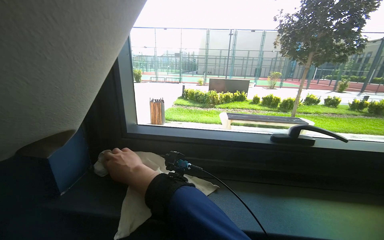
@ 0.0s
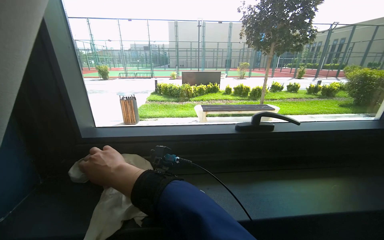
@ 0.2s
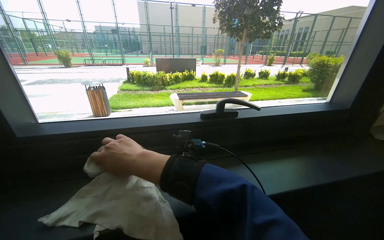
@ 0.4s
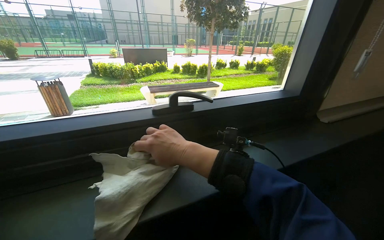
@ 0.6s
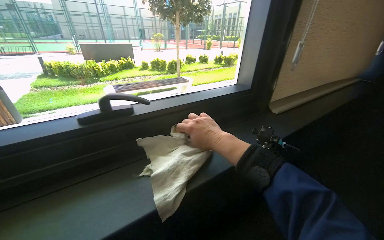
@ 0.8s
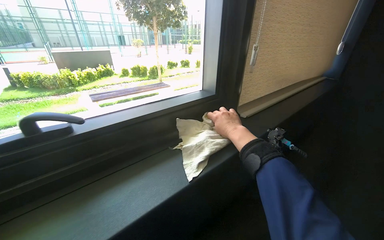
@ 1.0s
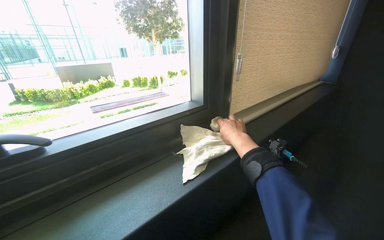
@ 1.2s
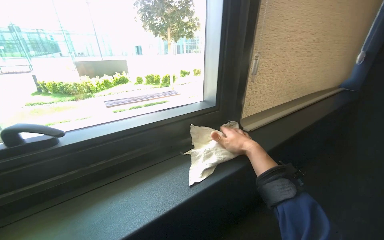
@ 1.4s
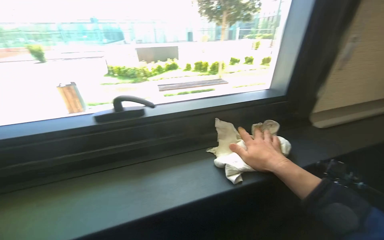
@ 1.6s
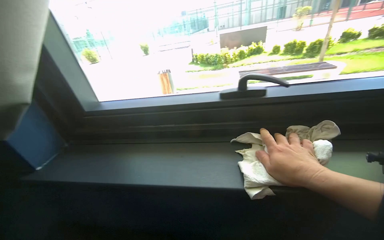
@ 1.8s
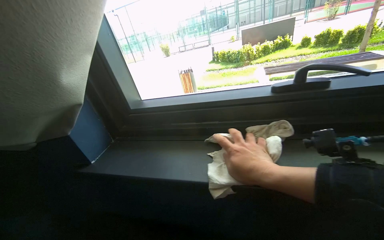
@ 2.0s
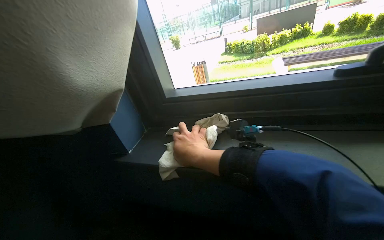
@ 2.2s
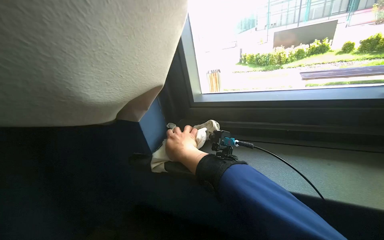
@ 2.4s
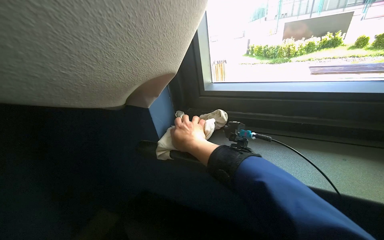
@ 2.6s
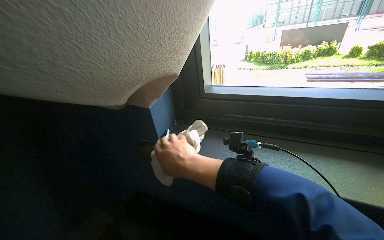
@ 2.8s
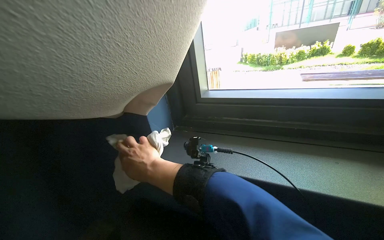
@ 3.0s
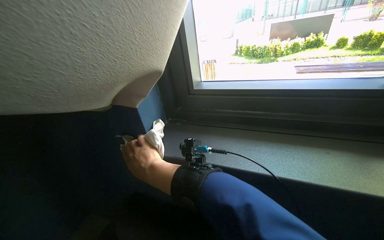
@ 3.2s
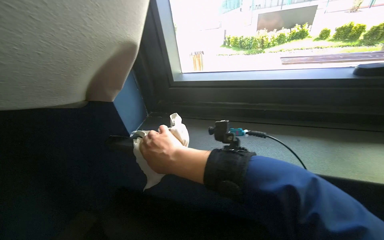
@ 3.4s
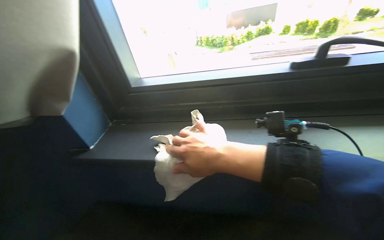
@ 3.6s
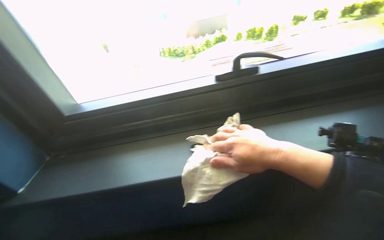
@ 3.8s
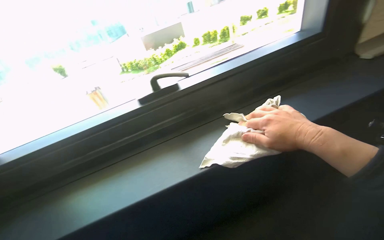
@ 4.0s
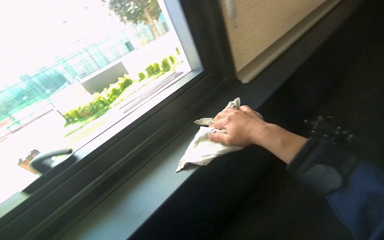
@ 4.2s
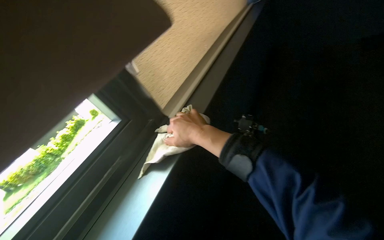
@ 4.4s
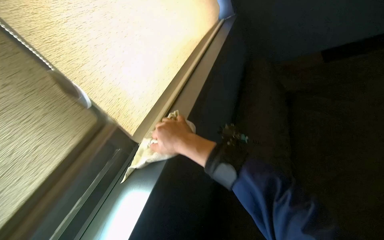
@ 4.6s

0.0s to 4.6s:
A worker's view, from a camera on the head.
Job: wiping surfaces.
The whole recording: Wiping window sills. The worker wipes the window sills with a cloth, adjusting the blinds.
0.0s to 1.6s: The wearer looks some 20 degrees further to the right.
1.6s to 3.0s: The head rotates about 40 degrees to the left.
3.0s to 4.6s: The head rotates approximately 85 degrees to the right. The view tilts about 15 degrees upward.

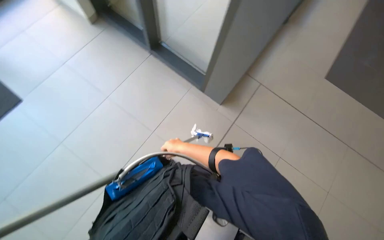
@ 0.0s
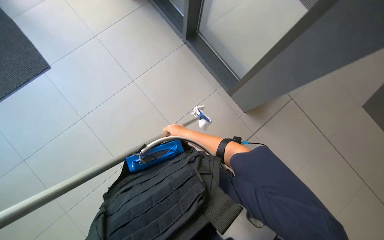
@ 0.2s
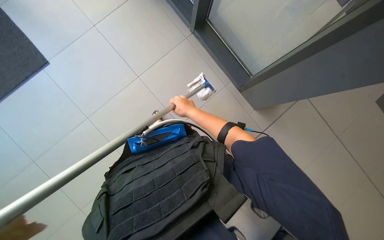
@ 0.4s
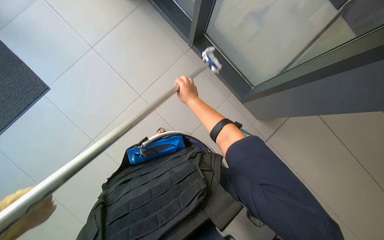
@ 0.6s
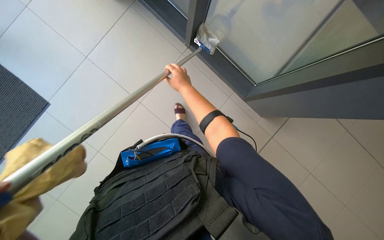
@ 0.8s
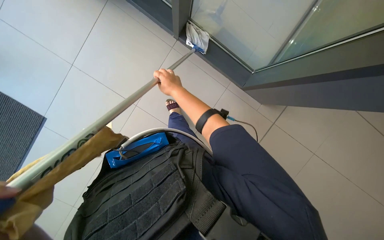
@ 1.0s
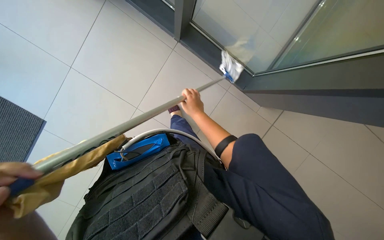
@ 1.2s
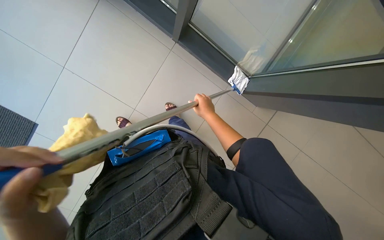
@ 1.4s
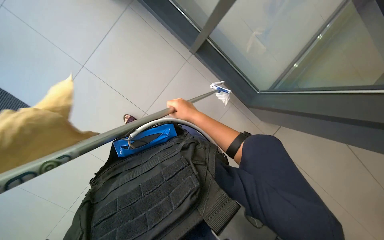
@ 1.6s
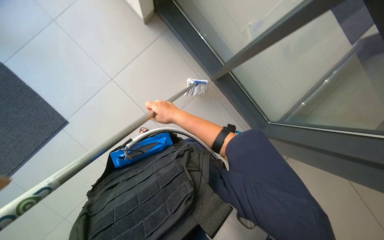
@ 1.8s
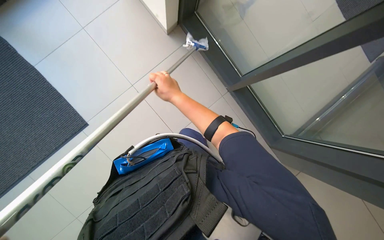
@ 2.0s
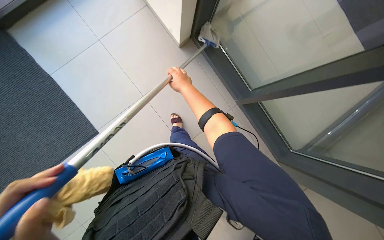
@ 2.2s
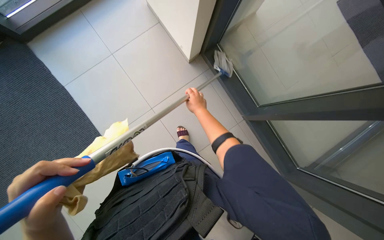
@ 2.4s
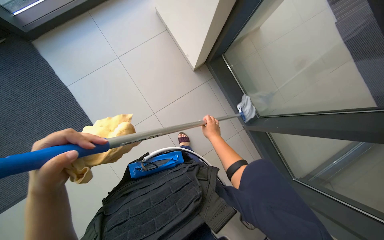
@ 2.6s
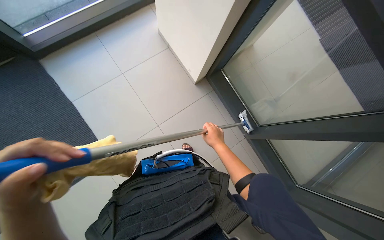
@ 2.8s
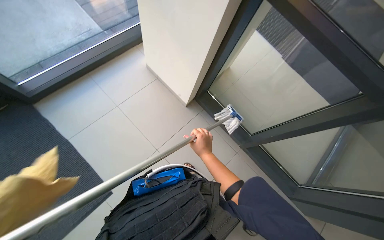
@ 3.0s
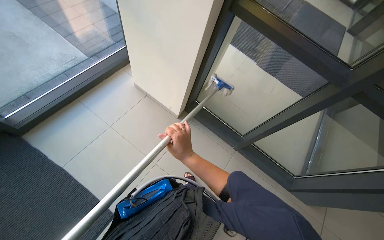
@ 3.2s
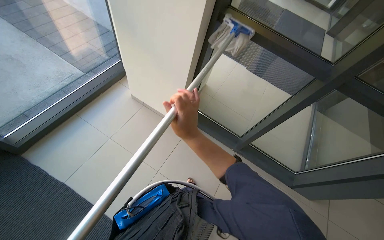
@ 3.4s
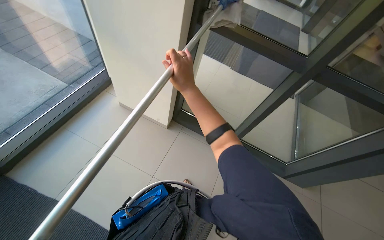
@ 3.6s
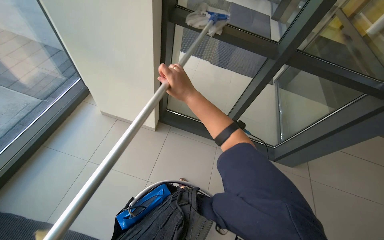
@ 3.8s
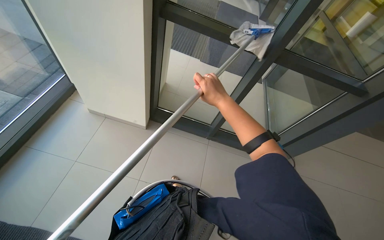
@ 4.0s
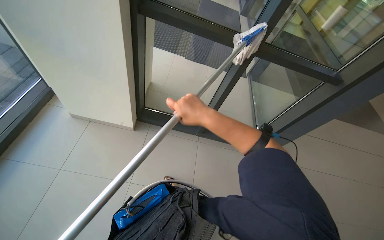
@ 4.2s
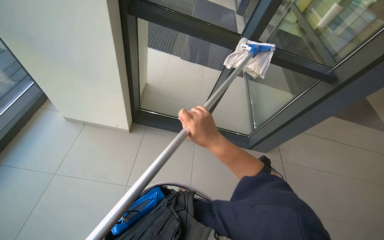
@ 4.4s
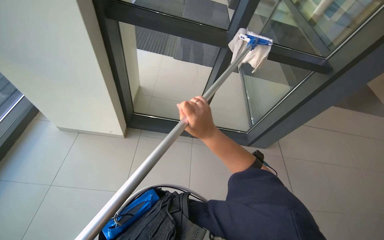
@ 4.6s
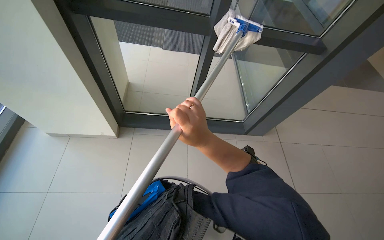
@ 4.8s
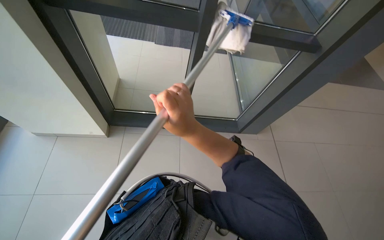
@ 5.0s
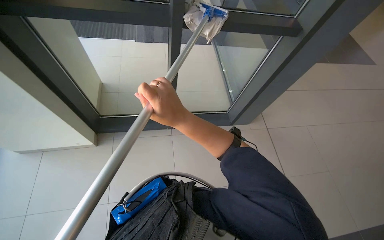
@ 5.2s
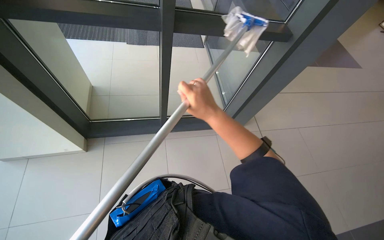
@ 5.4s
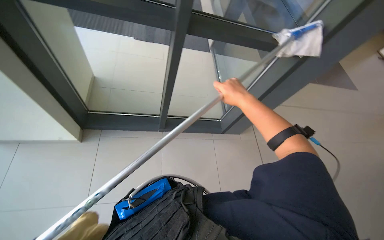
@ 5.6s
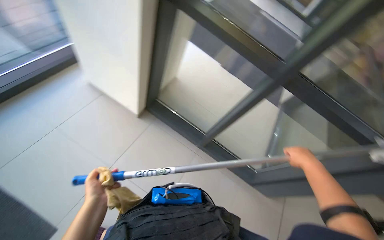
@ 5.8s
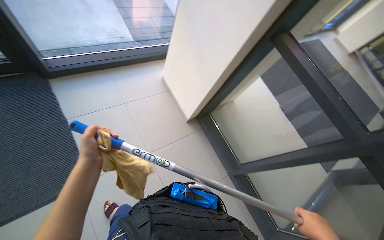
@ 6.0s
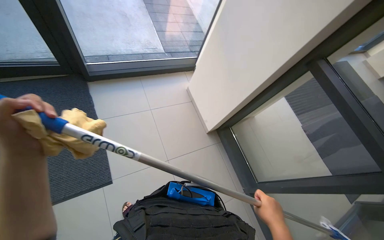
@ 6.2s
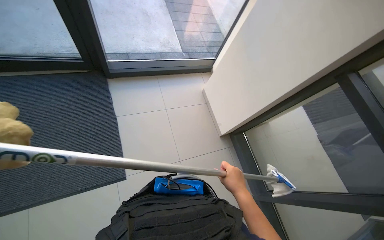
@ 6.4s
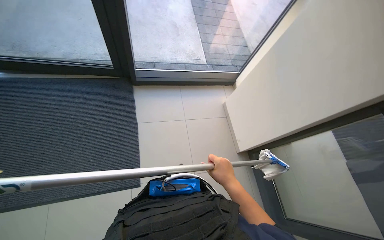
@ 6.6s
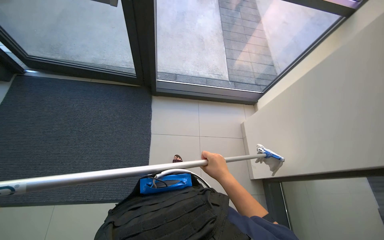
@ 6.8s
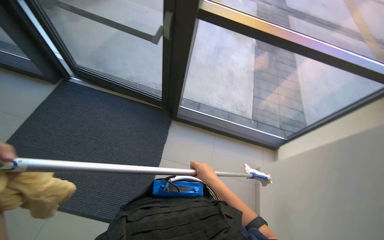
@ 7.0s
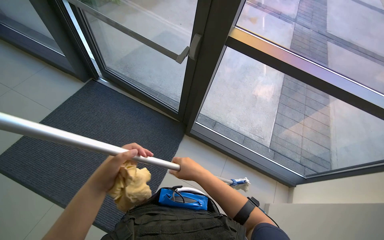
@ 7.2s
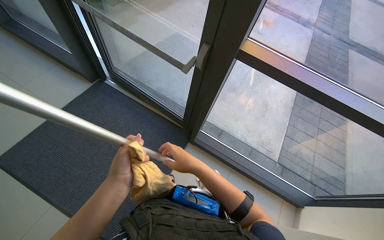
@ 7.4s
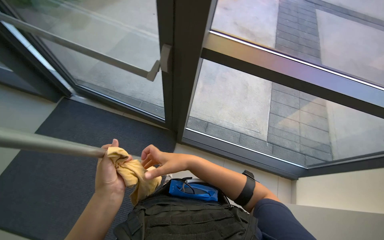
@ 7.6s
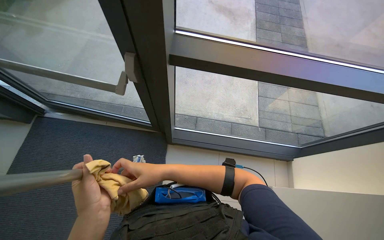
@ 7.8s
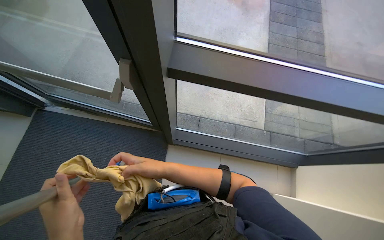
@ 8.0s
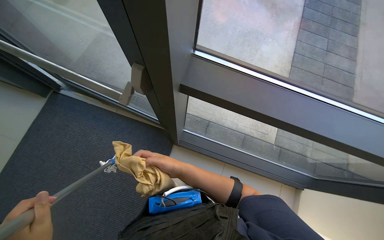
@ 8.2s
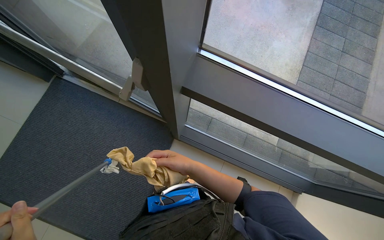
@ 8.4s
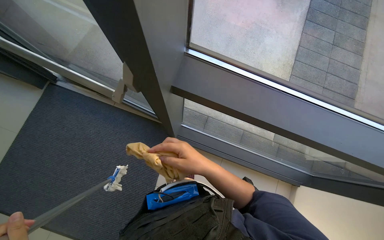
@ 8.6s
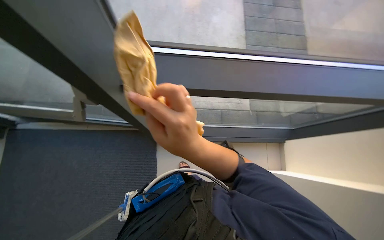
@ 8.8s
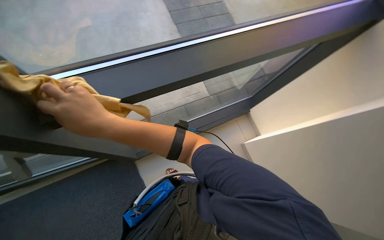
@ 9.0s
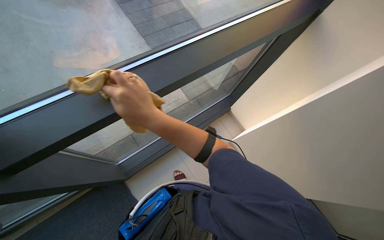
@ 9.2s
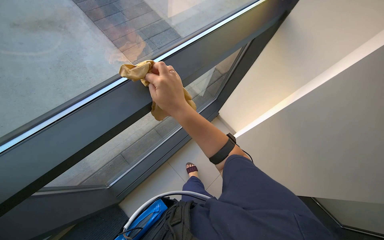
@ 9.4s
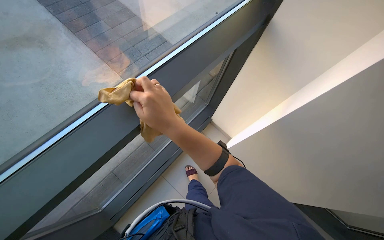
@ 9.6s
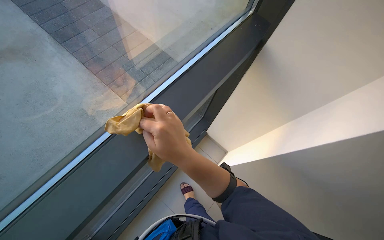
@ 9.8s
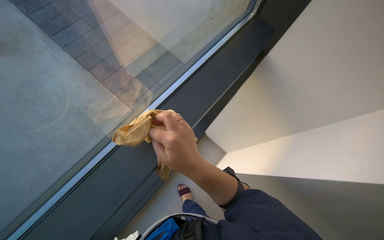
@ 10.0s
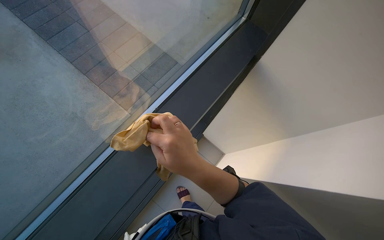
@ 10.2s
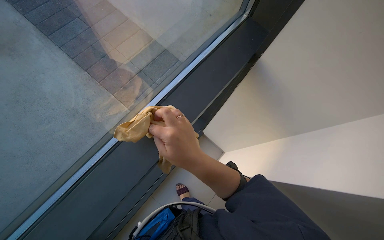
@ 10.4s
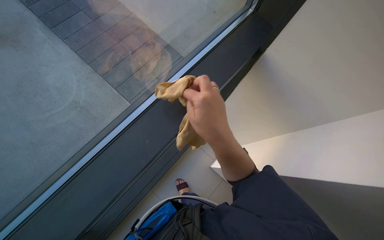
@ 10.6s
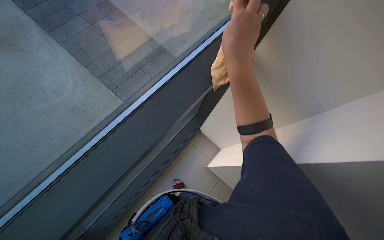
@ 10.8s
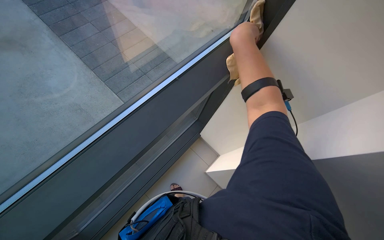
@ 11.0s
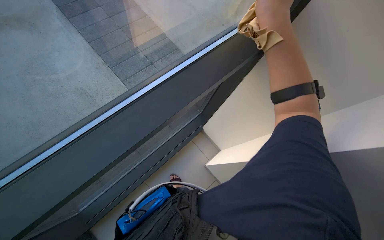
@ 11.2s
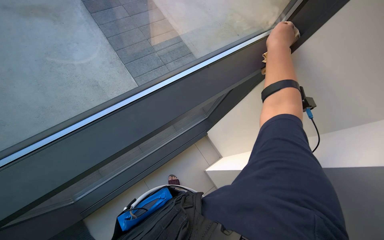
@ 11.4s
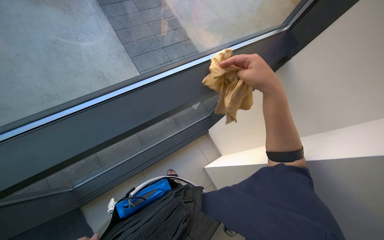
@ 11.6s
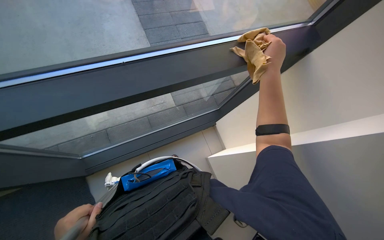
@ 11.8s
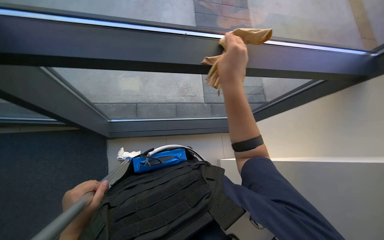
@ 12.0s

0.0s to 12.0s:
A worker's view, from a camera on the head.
Job: cleaning windows.
The whole recording: Cleaning large windows. The worker cleans large glass windows and their frames using a long-handled tool and a cloth.
1.6s to 3.0s: The camera pitches upward, by roughly 20 degrees.
3.0s to 4.4s: The wearer's head swings about 35 degrees to the right. The right hand moves nearer to the camera, some 20 cm, and reaches some 25 cm up the picture, then returns.
6.0s to 7.6s: The camera is carried roughly 80 cm. The wearer looks some 55 degrees further to the left. The view tips upward by about 20 degrees.
9.0s to 10.4s: The head rotates roughly 30 degrees to the right.
10.4s to 12.0s: The wearer moves about 40 cm. The scene turns some 40 degrees clockwise in the picture.

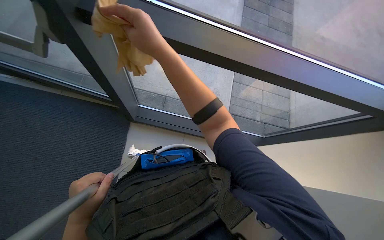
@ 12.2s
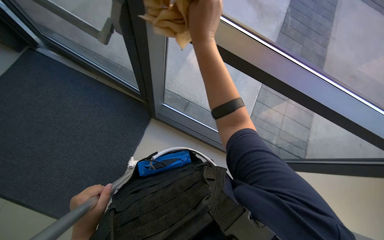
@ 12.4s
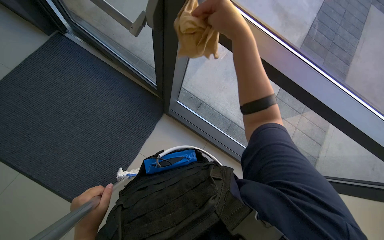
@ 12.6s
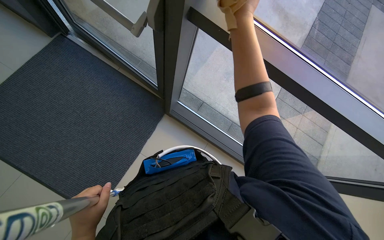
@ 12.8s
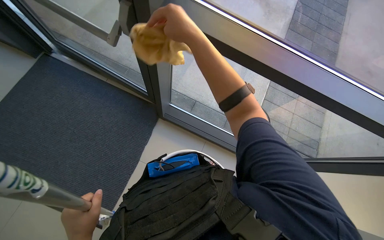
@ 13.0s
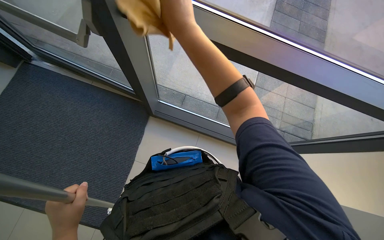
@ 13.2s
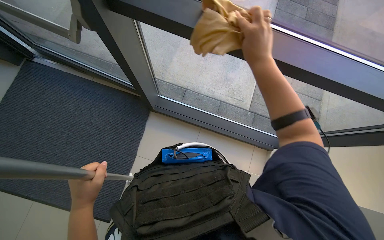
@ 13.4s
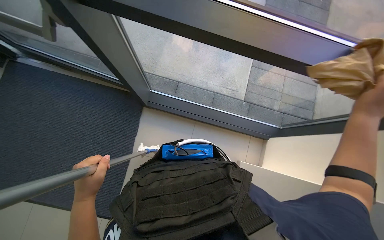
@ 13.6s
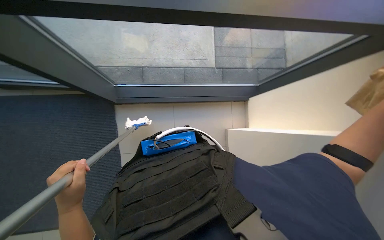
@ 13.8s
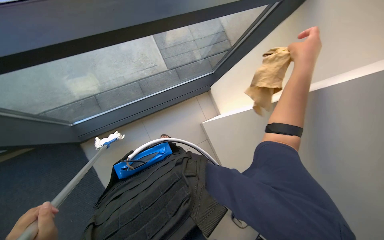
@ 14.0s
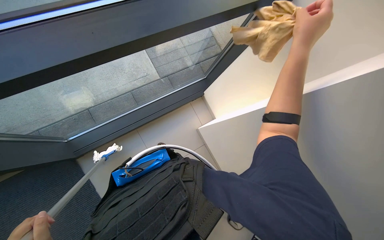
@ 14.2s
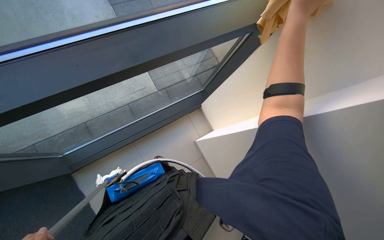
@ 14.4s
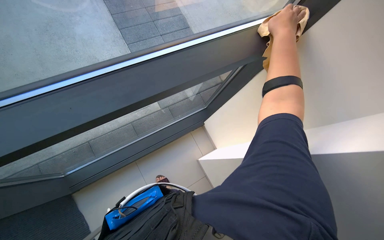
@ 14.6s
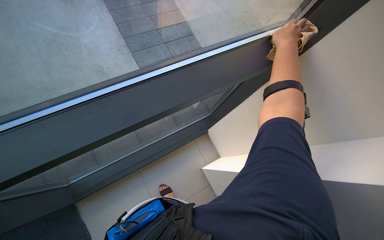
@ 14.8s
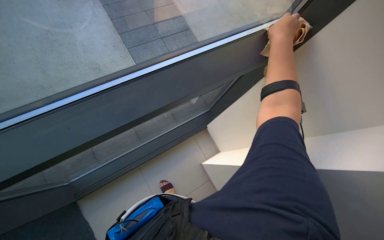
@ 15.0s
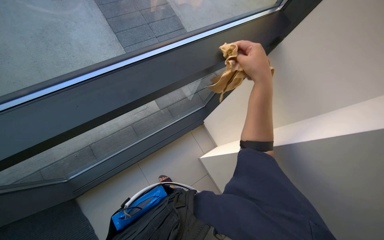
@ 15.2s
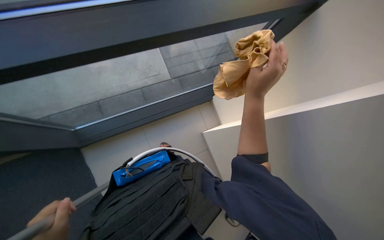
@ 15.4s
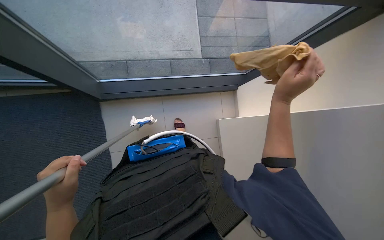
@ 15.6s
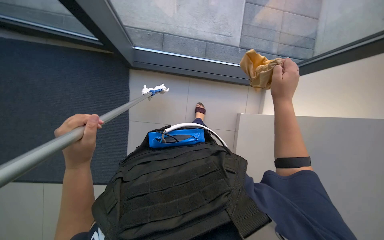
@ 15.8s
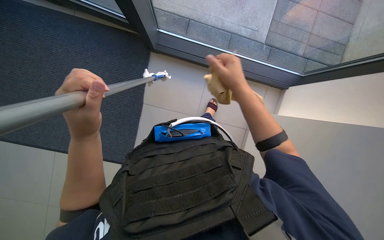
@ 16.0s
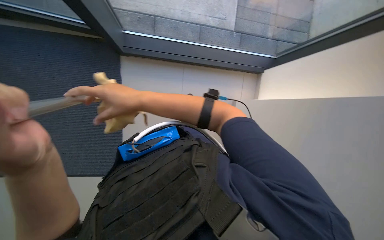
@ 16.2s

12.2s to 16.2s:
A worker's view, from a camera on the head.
Job: cleaning windows.
The whole recording: Cleaning large windows. The worker cleans large glass windows and their frames using a long-handled tool and a cloth.
12.2s to 13.6s: The right hand is displaced to the right and down the picture by approximately 60 cm.
13.6s to 14.8s: The head turns to the right by about 50 degrees.
14.8s to 16.2s: The camera pitches downward, by approximately 30 degrees. The scene rotates clockwise by some 40 degrees.
